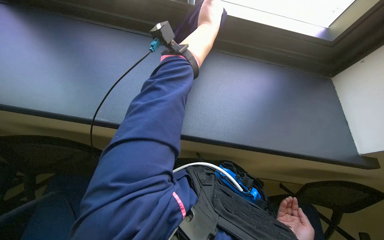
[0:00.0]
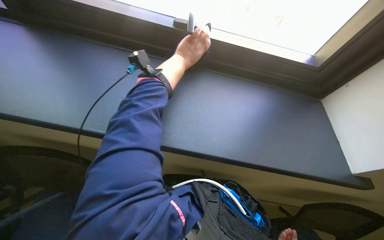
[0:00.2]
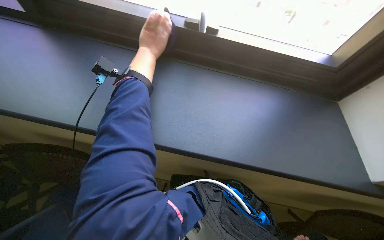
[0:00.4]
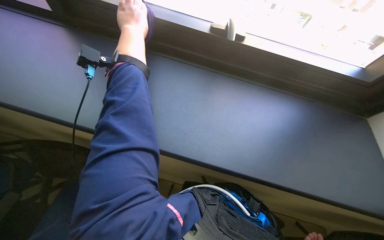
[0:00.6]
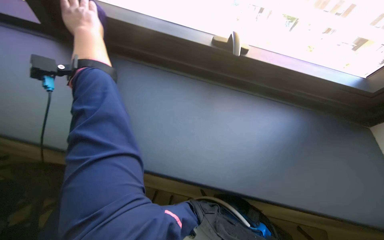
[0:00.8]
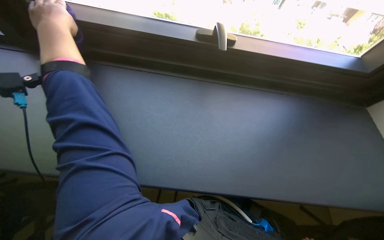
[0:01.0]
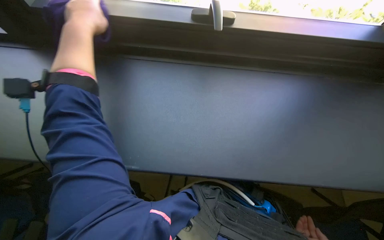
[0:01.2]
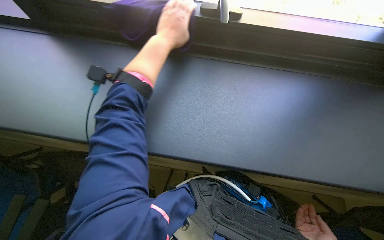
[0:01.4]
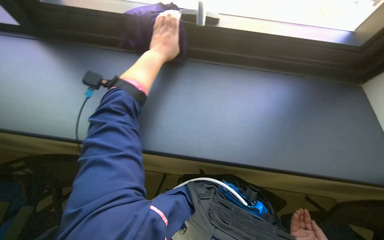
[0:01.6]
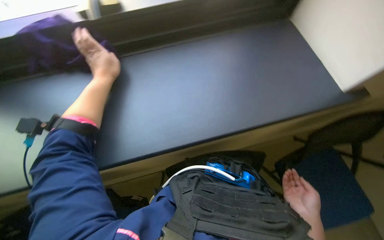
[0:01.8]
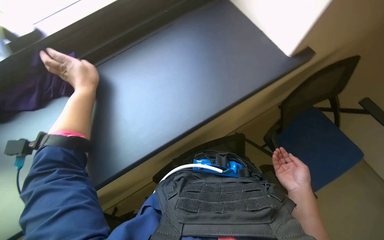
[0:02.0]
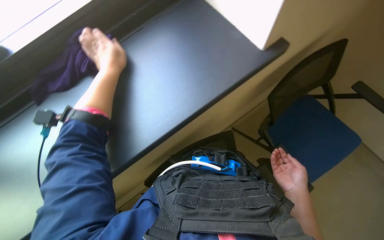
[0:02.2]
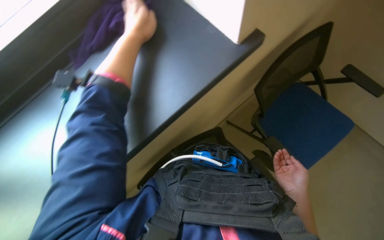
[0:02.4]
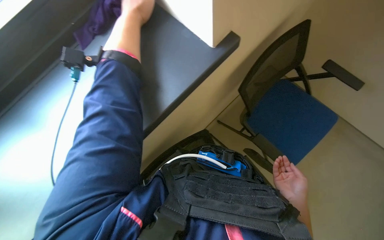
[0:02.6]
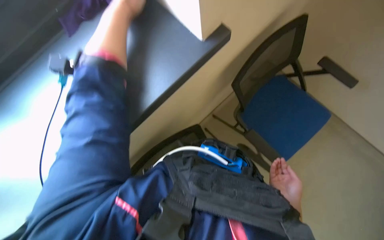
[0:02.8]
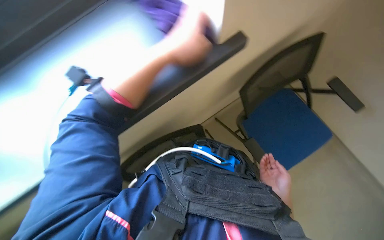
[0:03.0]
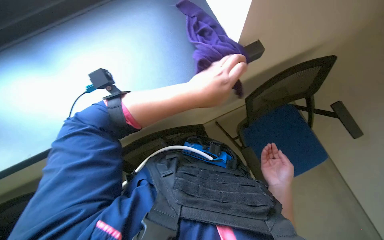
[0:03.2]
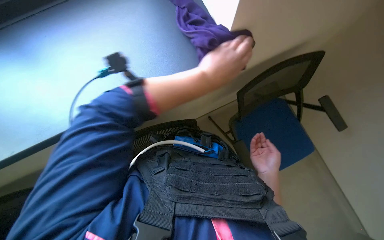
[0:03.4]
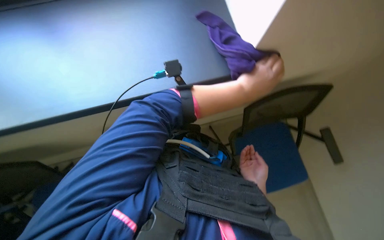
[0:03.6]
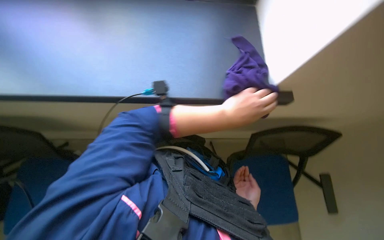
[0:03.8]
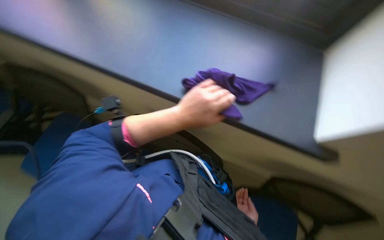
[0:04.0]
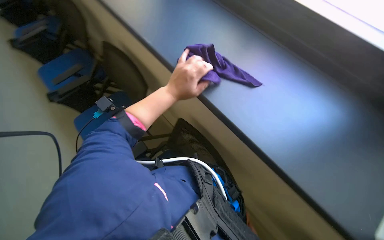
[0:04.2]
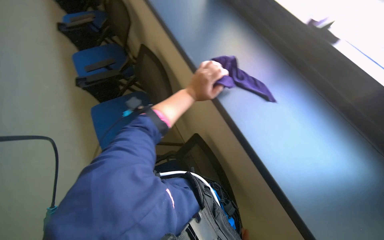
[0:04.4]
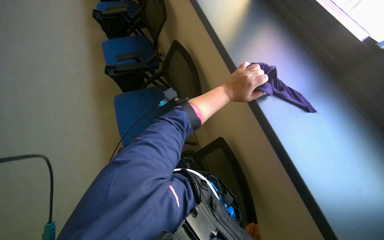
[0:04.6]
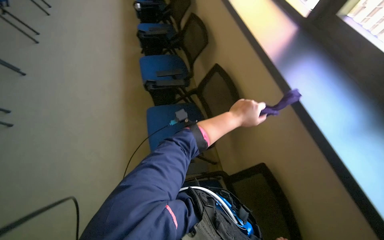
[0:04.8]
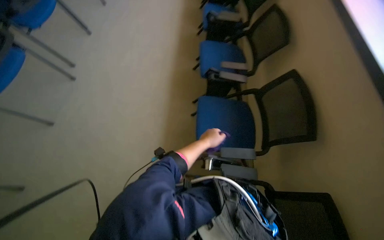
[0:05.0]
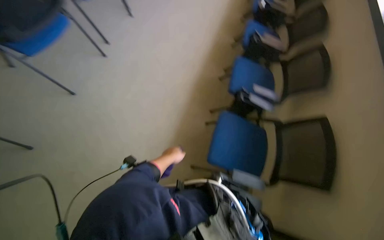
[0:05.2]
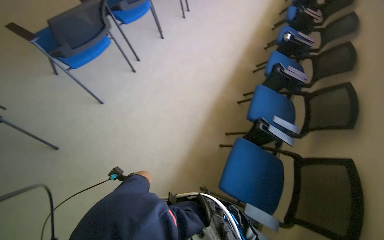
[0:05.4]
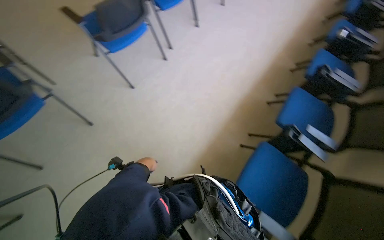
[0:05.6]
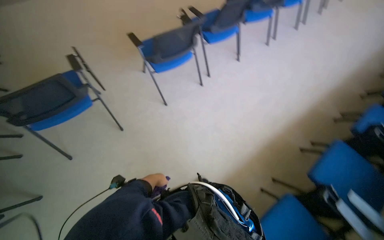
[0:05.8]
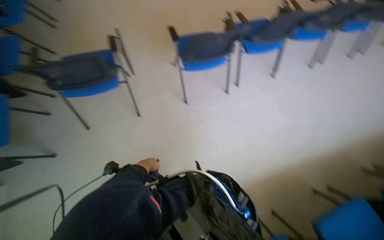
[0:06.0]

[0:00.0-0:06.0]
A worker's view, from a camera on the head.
Job: wiping surfaces.
The whole recording: Wiping window frame. The worker wipes the window frame with a purple cloth.
0:00.0 to 0:01.6: The left hand moves to the left and down the picture, roughly 10 cm.
0:01.6 to 0:03.0: The wearer's head swings roughly 20 degrees to the right.
0:03.0 to 0:04.4: The camera pitches upward, by roughly 15 degrees.
0:04.4 to 0:06.0: The head travels roughly 50 cm. The head turns to the left by about 85 degrees.

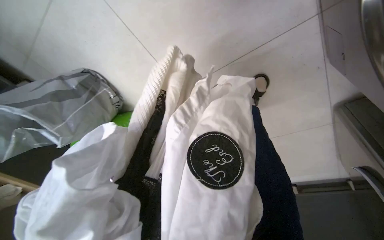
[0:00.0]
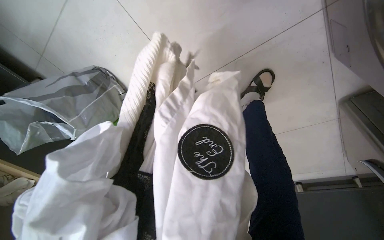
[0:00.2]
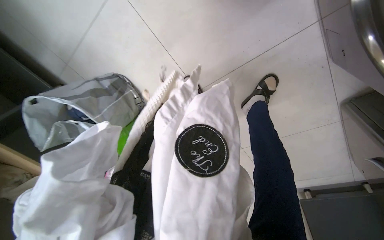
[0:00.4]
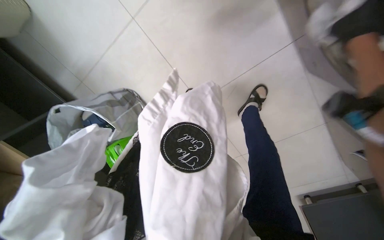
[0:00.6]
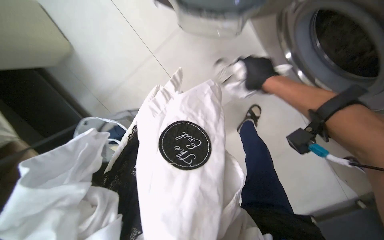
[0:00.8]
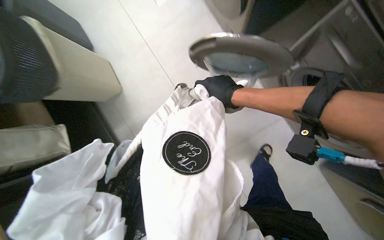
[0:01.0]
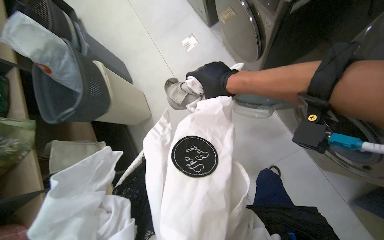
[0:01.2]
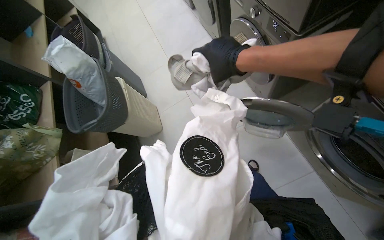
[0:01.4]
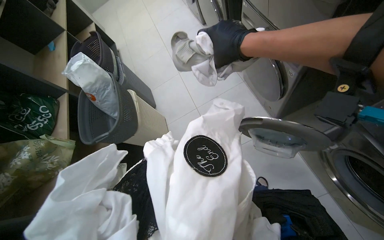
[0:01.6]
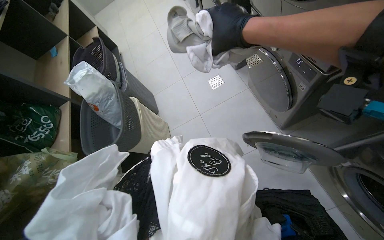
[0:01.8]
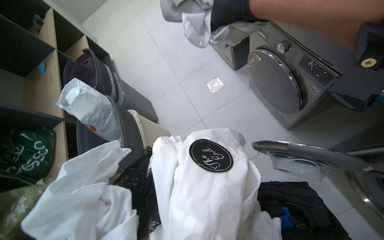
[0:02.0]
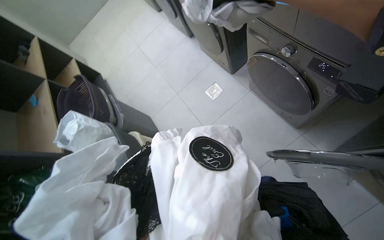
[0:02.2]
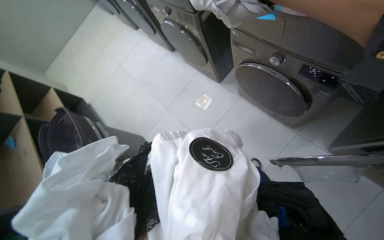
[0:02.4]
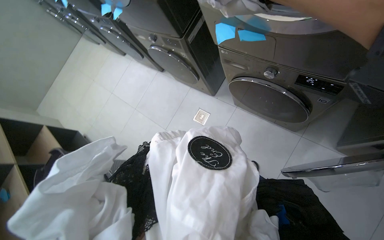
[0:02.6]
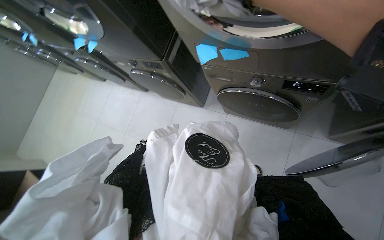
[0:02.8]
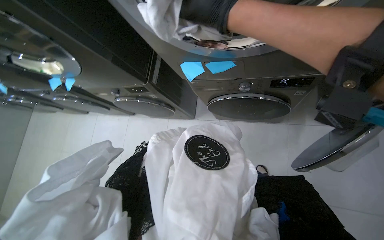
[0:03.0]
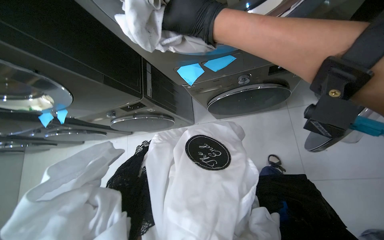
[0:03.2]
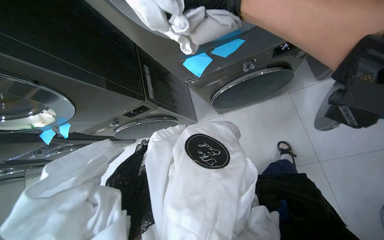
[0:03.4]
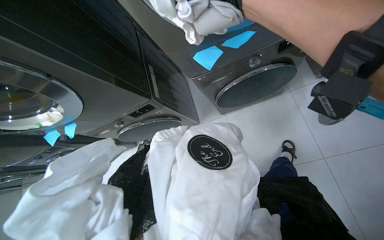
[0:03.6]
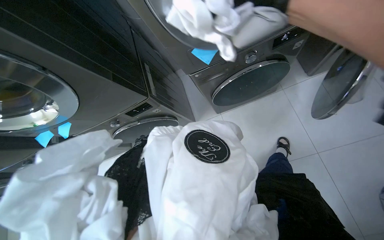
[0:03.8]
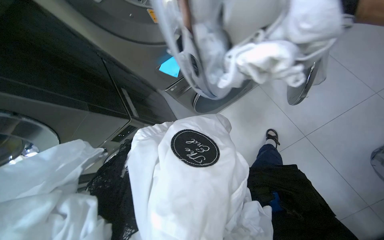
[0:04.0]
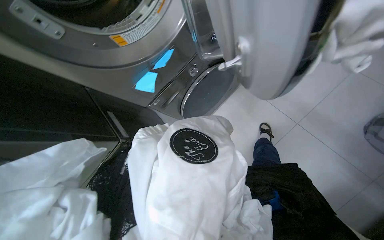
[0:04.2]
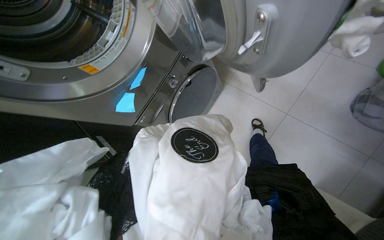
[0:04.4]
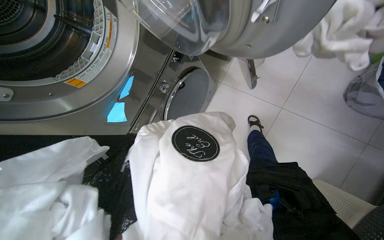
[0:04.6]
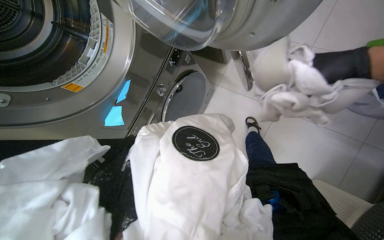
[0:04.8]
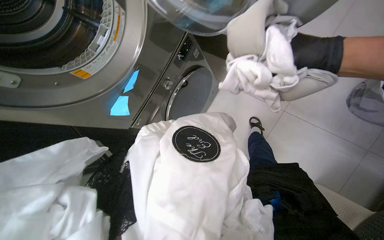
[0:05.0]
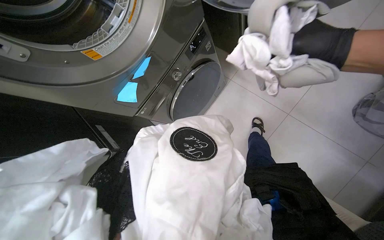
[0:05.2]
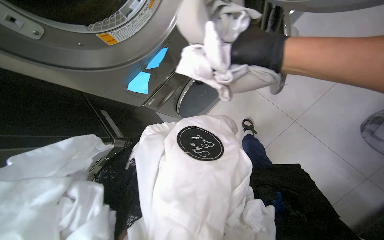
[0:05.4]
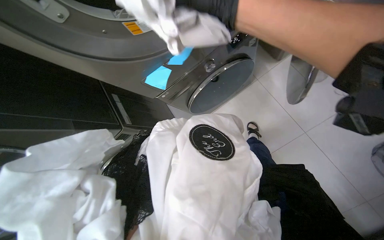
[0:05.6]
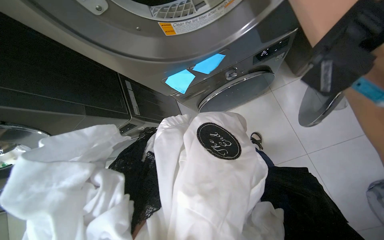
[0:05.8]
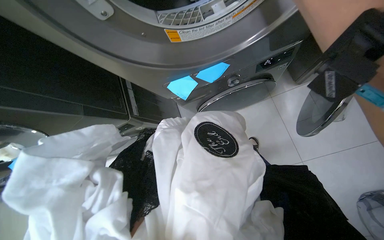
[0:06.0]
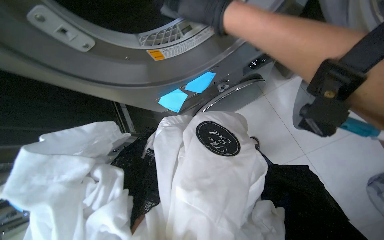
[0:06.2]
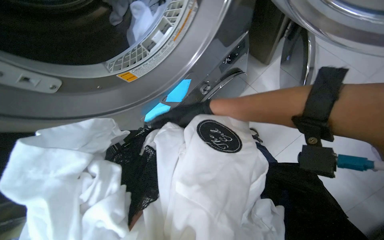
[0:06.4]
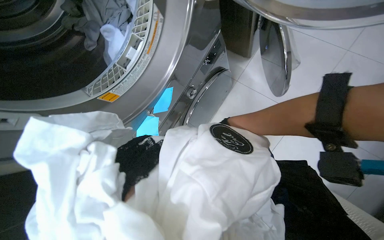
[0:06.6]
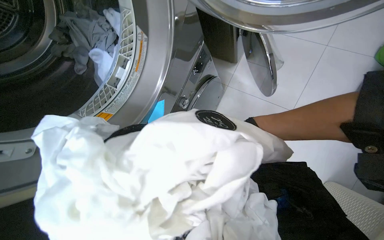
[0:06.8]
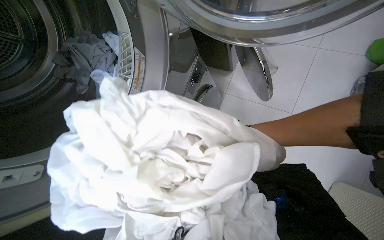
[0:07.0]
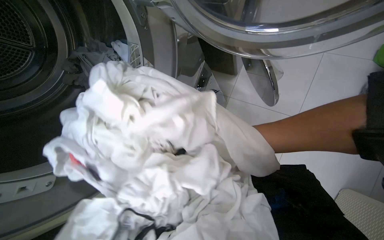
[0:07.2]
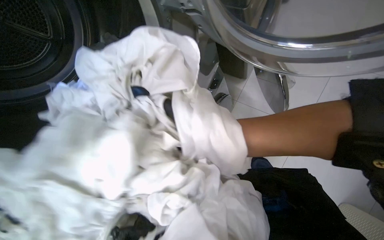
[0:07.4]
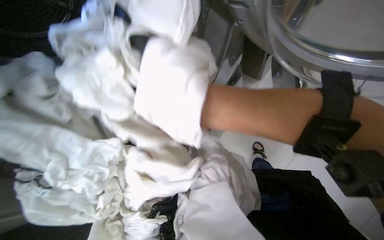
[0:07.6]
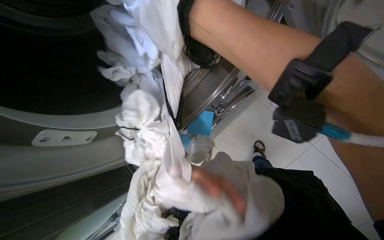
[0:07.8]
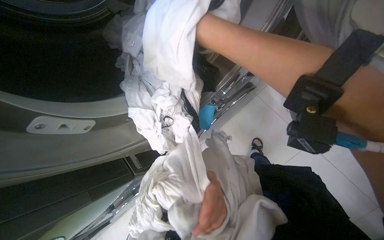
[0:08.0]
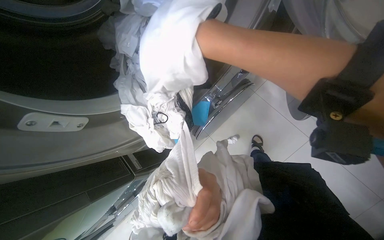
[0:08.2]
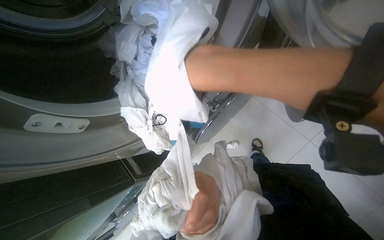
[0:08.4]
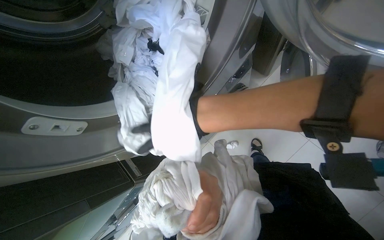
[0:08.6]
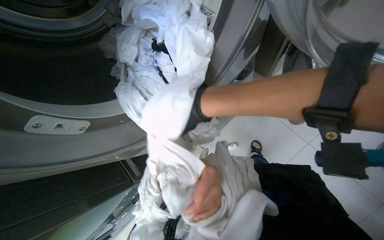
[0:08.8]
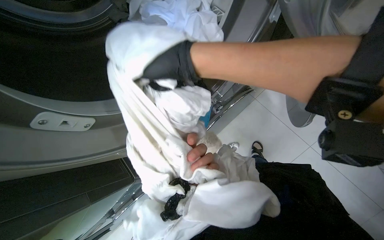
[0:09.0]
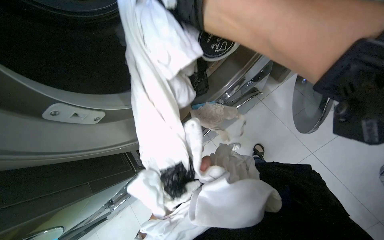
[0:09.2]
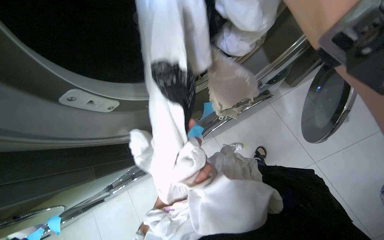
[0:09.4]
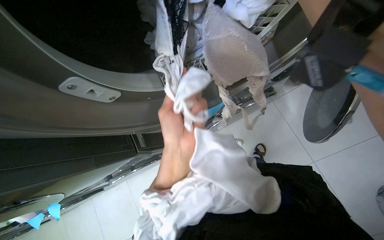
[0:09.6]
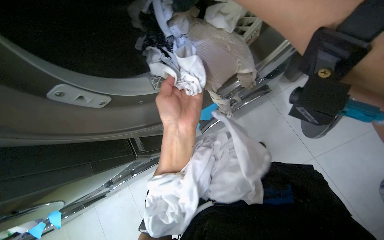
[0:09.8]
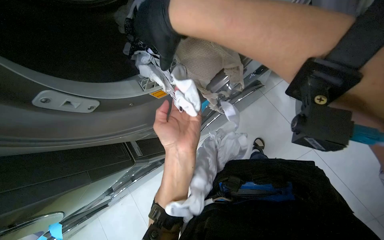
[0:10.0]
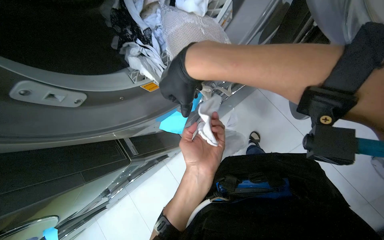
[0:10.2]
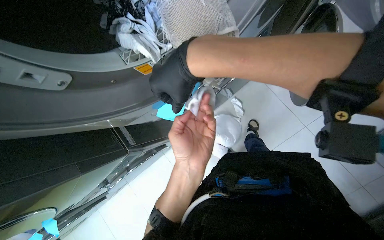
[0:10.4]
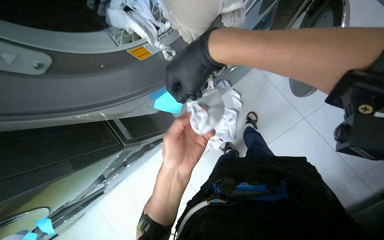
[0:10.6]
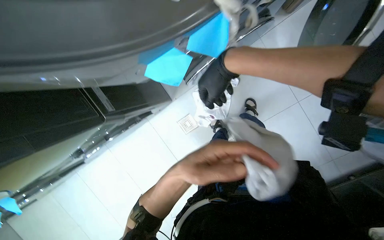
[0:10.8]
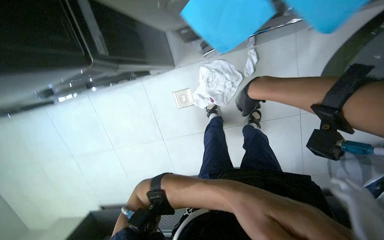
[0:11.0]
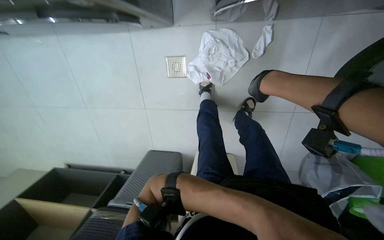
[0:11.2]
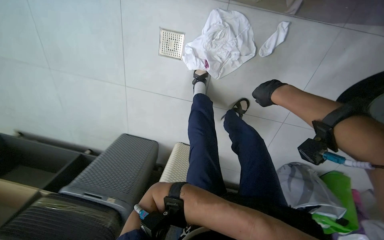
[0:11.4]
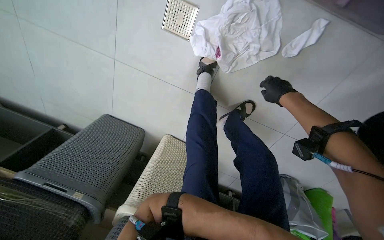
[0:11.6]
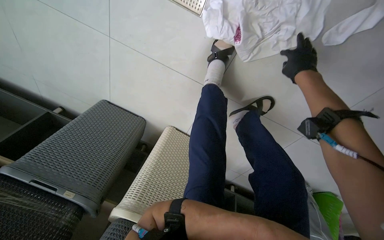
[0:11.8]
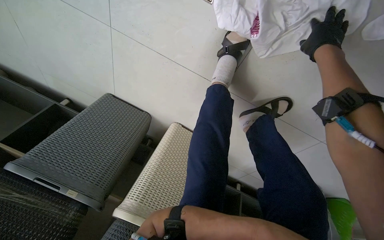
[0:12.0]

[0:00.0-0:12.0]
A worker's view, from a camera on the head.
Job: managing laundry.
The whole recording: Loading clothes into washing machine. The worker picks up clothes from the floor and loads them into a washing machine.
0:00.0 to 0:01.6: The wearer moves about 50 cm. The camera is aimed approximately 25 degrees further to the left. The camera pitches upward, by some 25 degrees.
0:01.6 to 0:03.0: The camera travels roughly 50 cm. The wearer looks about 55 degrees further to the right. The wearer looks approximately 15 degrees further upward.
0:03.0 to 0:04.4: The wearer's head swings roughly 65 degrees to the right. The camera pitches upward, by approximately 25 degrees.
0:09.0 to 0:10.4: The left hand travels up the picture and back again, roughly 10 cm each way.
0:10.4 to 0:12.0: The camera travels about 80 cm. The camera sweeps to the right, by approximately 25 degrees. The camera pitches downward, by about 50 degrees. Everything in view rotates about 60 degrees clockwise.

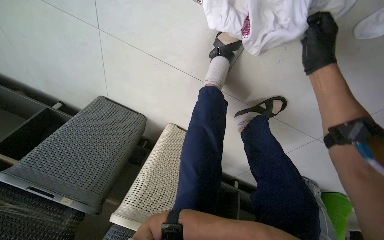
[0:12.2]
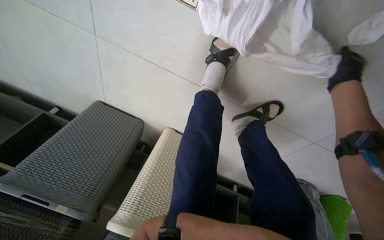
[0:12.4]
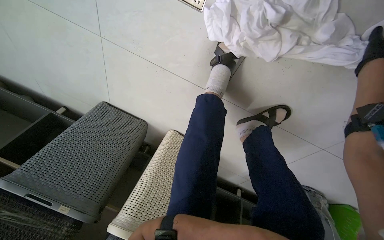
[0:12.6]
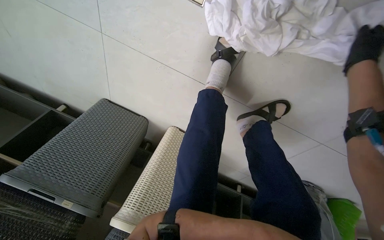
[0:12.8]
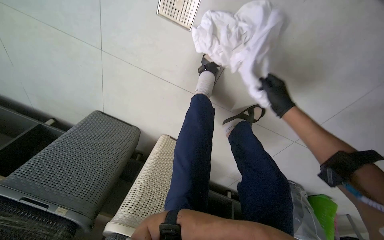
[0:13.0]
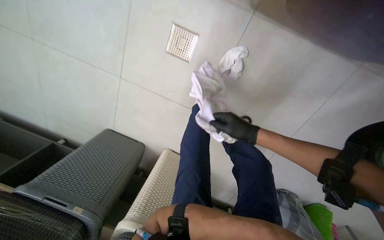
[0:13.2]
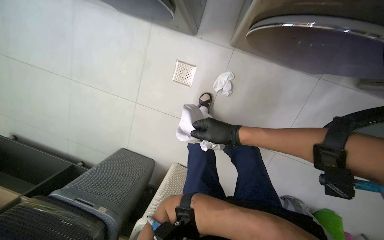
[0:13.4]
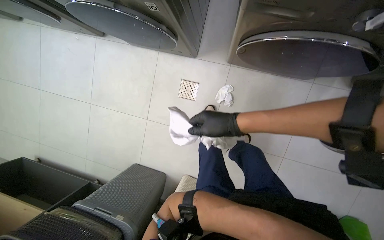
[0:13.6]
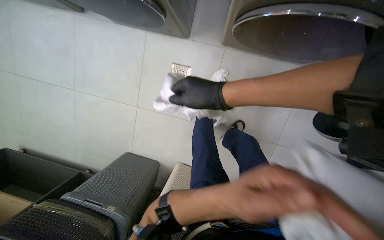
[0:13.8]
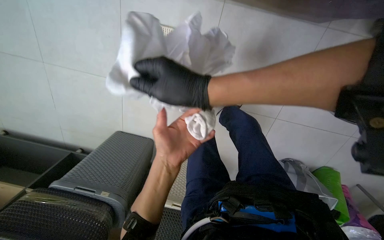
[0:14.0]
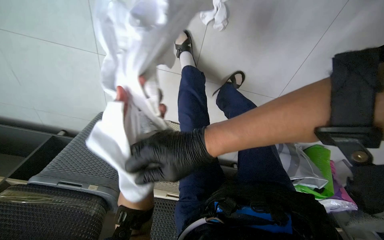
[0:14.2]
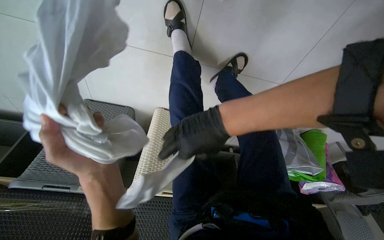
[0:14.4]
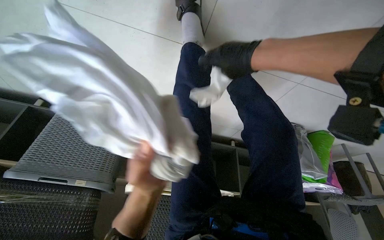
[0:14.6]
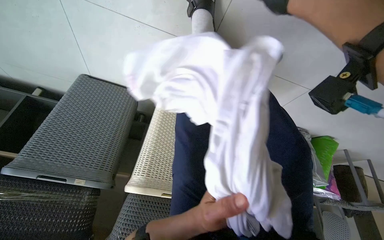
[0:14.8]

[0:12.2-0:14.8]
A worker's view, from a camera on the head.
Job: managing laundry.
The whole recording: Loading clothes into washing machine. The worker picks up clothes from the floor and loads them into a washing machine.
0:12.2 to 0:13.4: The camera pitches upward, by roughly 15 degrees.
0:13.4 to 0:14.8: The camera pitches downward, by approximately 20 degrees.
